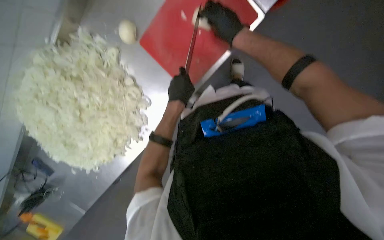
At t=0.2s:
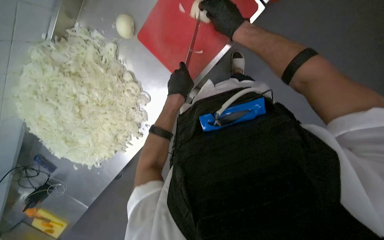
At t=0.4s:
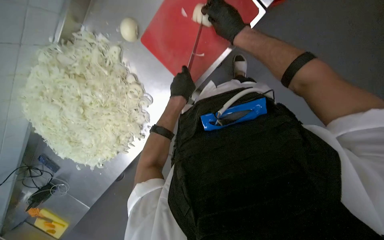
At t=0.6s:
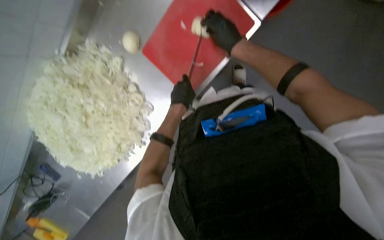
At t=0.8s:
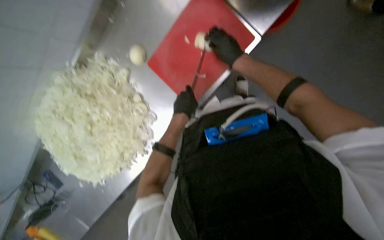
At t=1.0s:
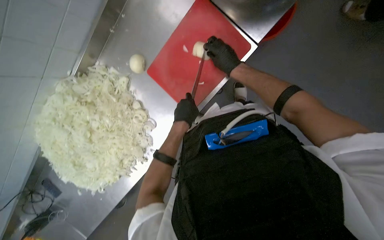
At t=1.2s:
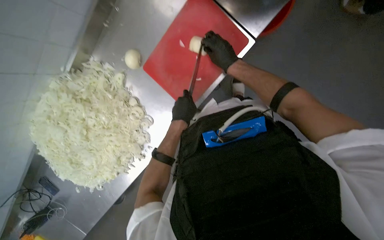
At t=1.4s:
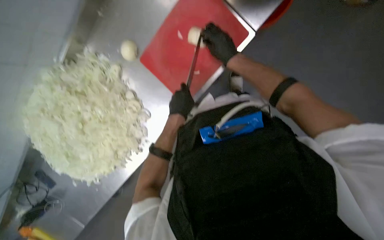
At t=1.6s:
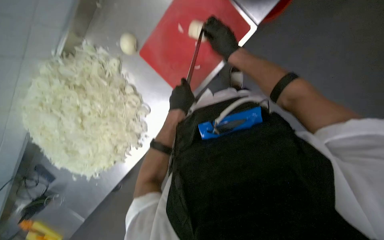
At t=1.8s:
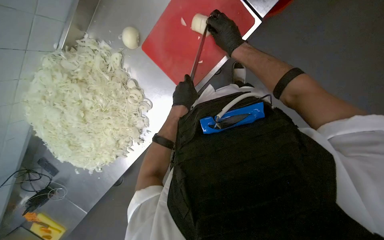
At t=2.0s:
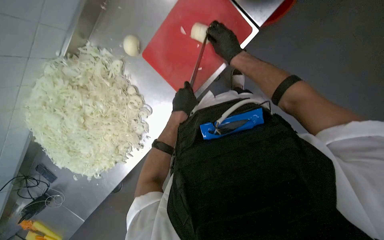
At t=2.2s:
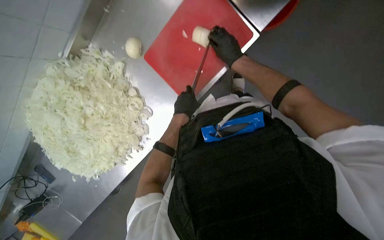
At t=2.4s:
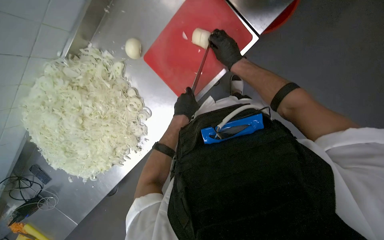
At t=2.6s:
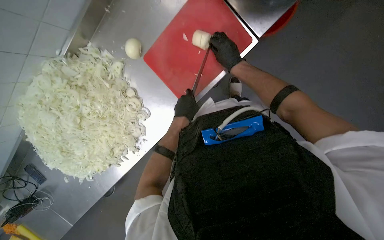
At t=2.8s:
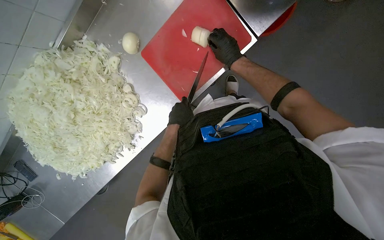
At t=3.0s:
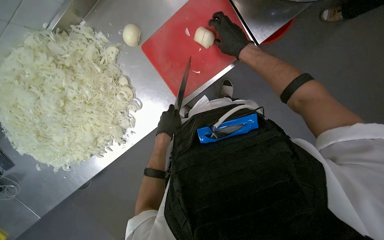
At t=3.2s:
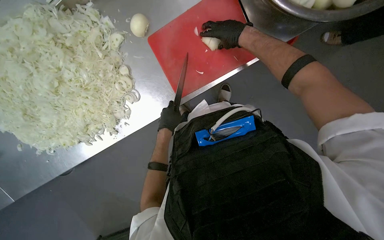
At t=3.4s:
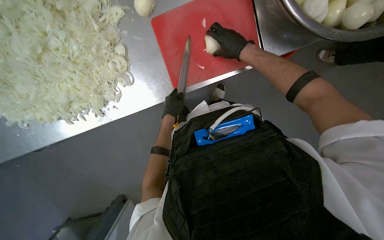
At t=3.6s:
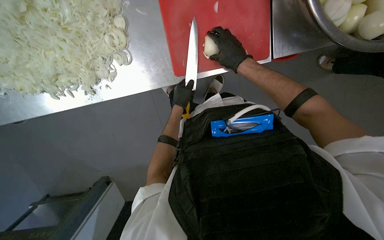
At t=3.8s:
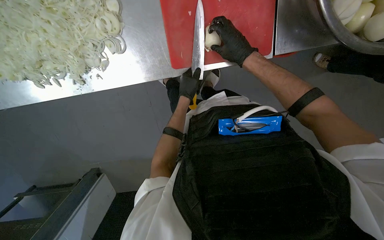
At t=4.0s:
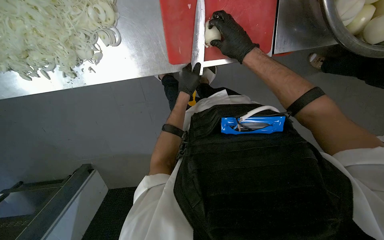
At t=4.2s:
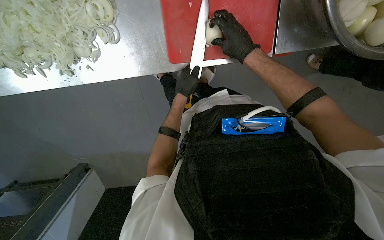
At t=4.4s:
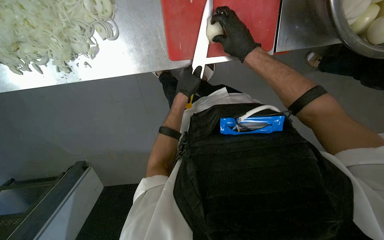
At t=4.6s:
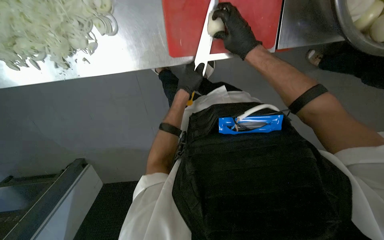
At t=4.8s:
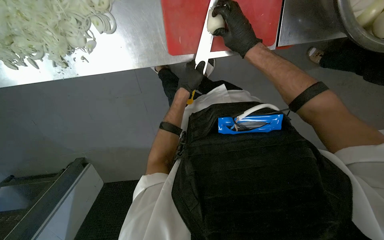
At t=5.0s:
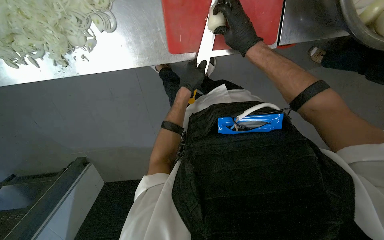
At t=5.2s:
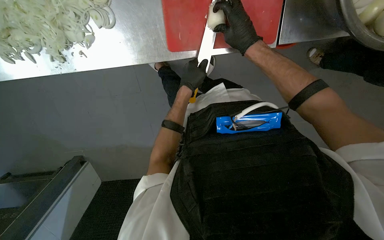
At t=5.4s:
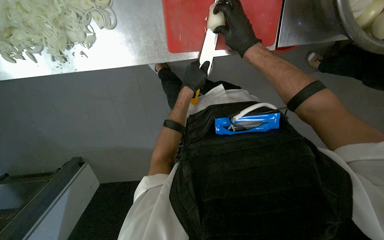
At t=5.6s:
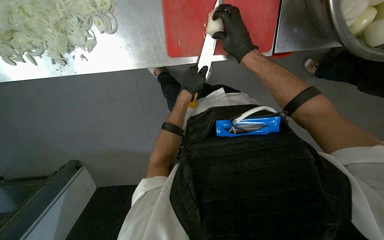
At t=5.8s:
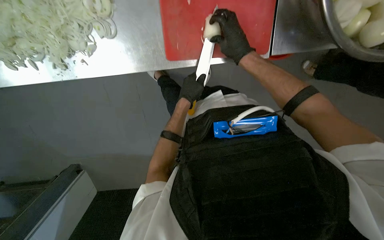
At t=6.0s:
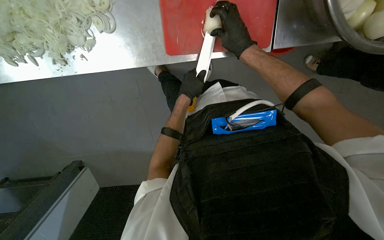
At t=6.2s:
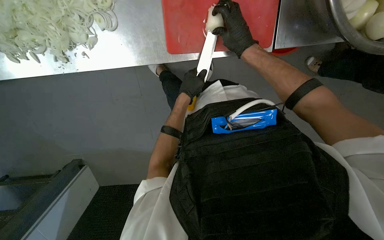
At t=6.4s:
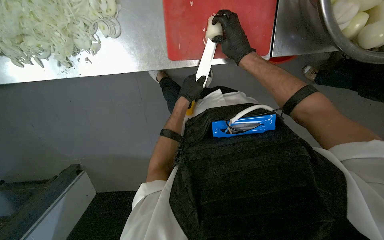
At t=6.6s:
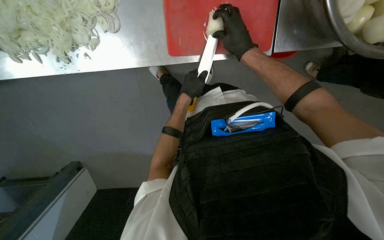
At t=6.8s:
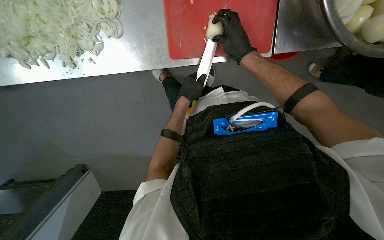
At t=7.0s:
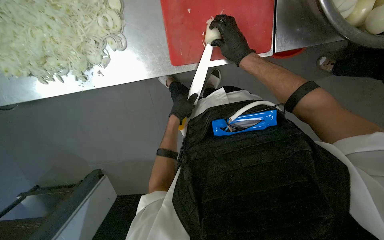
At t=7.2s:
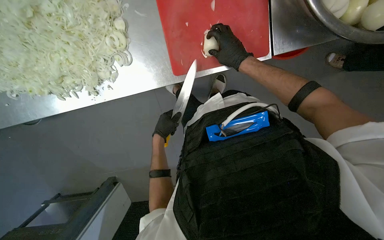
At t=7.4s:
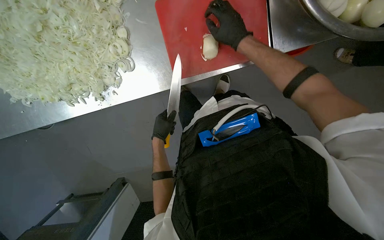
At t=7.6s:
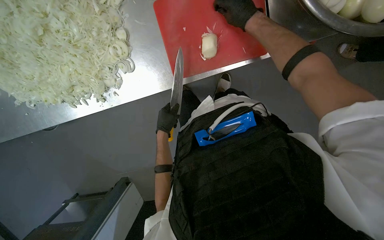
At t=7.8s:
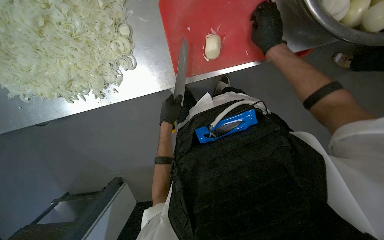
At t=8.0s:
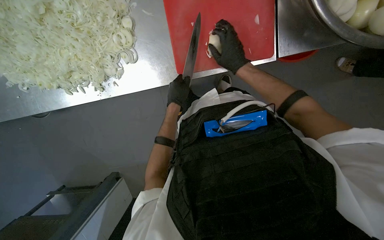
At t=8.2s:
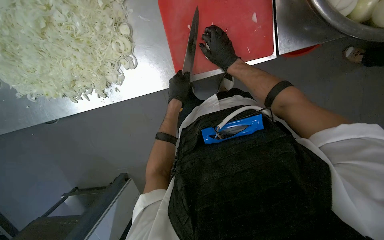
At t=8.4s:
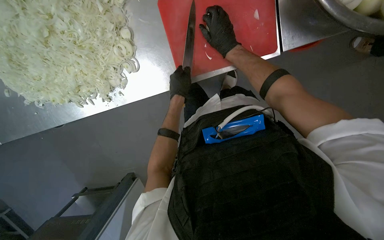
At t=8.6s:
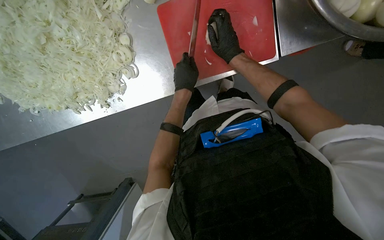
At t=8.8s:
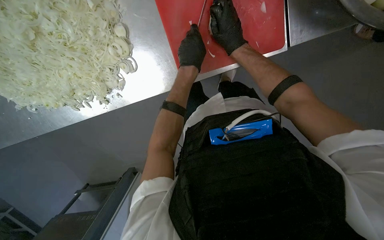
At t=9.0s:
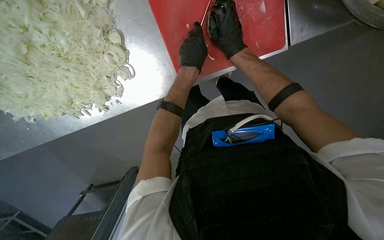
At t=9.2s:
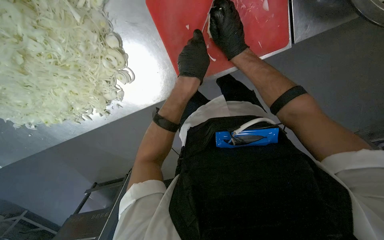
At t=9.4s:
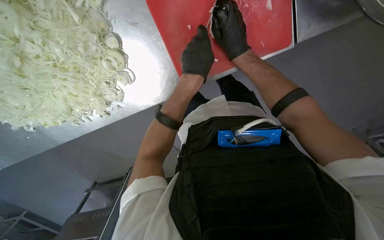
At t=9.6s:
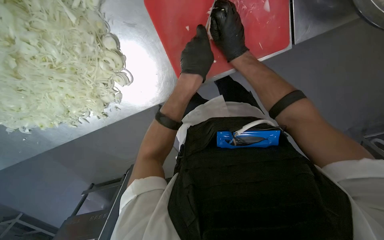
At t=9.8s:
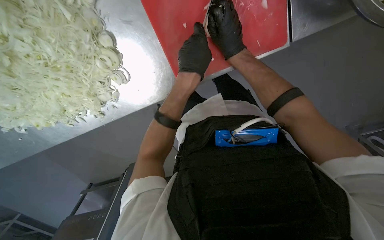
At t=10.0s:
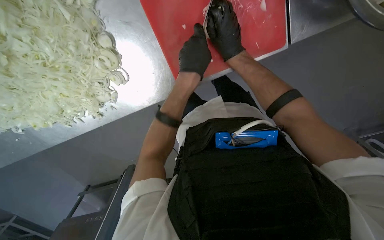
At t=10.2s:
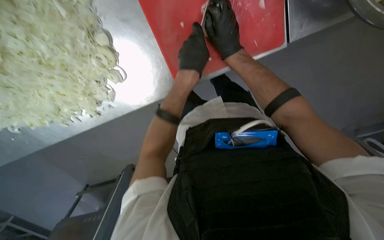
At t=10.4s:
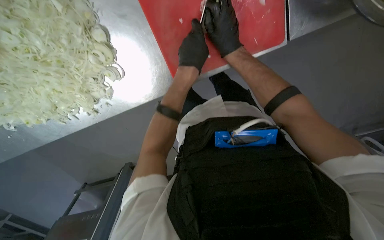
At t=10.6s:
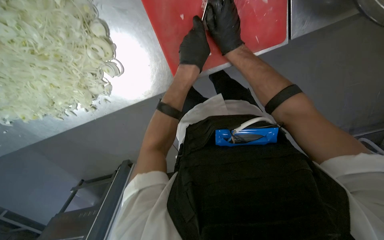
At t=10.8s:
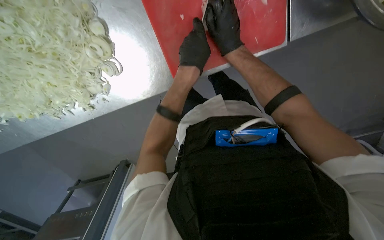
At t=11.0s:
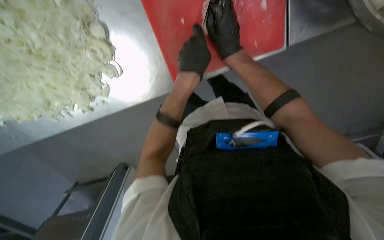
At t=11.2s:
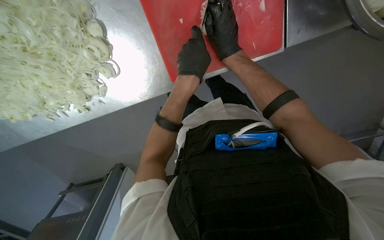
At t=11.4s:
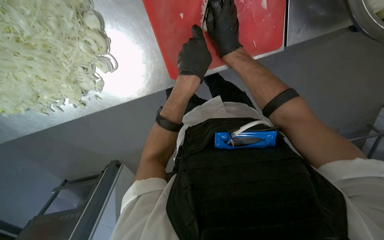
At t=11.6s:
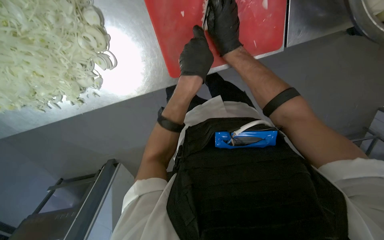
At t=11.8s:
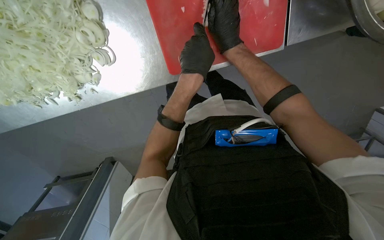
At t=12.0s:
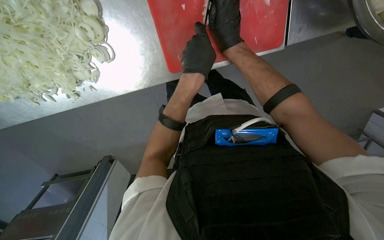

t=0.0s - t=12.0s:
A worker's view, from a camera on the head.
Job: preparing food.
The whole recording: Preparing onions on cutting board. The worker slices and dices peeled onions on a red cutting board.
t=0.0s - t=1.6s: The hands work in one place, with small movements.
t=1.6s - t=3.0s: The right hand heads nearer to the camera, covering approximately 10 cm.
t=3.0s - t=4.4s: The camera sweeps to the right, by some 20 degrees. The view tilts about 10 degrees downward. The scene turns some 25 degrees clockwise in the picture.
t=4.4s - t=6.0s: The hands work in one place, with small movements.
t=6.0s - t=7.6s: The left hand shifts about 10 cm to the left; the right hand is displaced up the picture by about 10 cm.
t=7.6s - t=9.0s: The right hand goes roughly 10 cm to the left; the left hand moves up the picture, about 25 cm.
t=9.0s - t=12.0s: The hands make small movements and keep their place.

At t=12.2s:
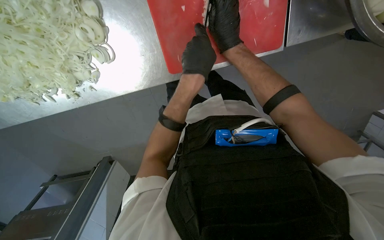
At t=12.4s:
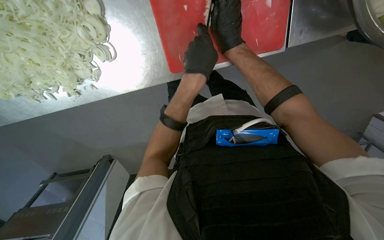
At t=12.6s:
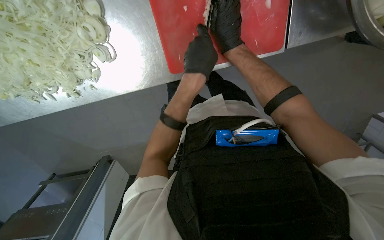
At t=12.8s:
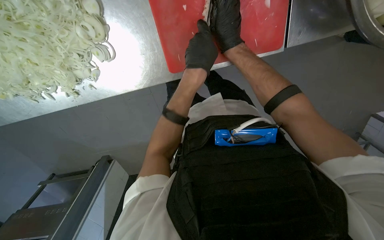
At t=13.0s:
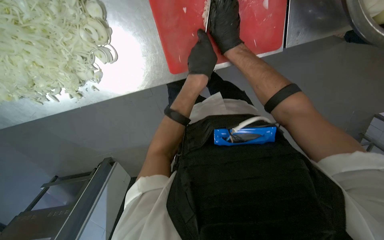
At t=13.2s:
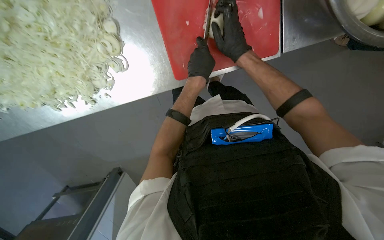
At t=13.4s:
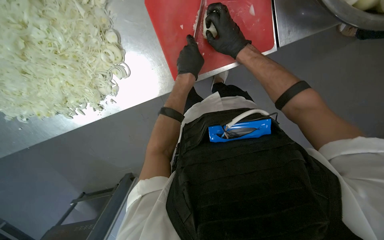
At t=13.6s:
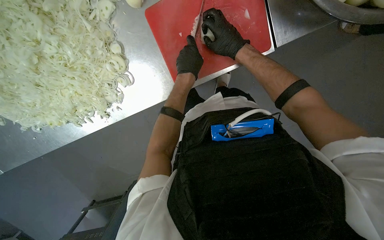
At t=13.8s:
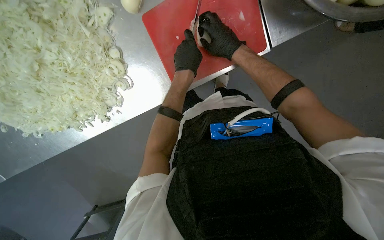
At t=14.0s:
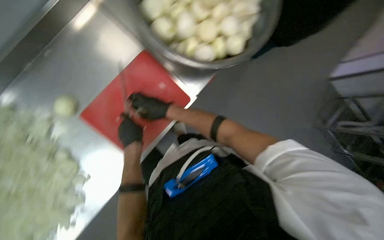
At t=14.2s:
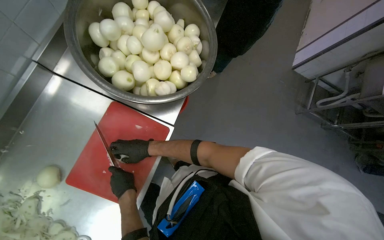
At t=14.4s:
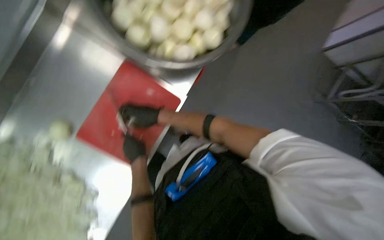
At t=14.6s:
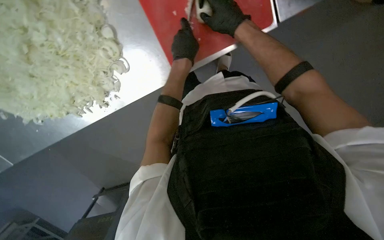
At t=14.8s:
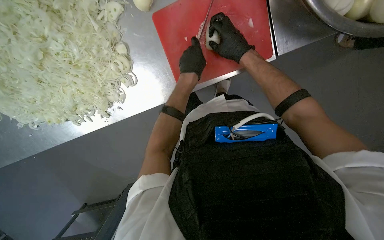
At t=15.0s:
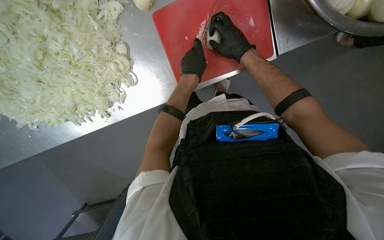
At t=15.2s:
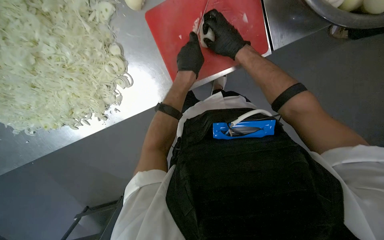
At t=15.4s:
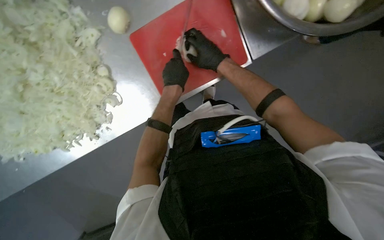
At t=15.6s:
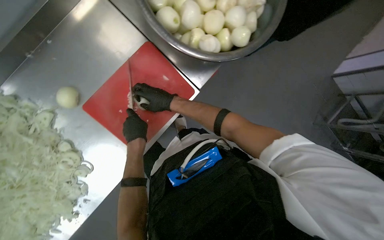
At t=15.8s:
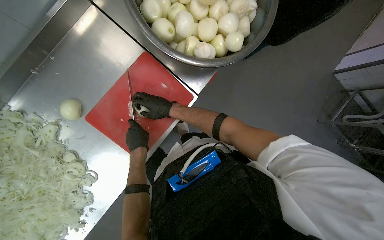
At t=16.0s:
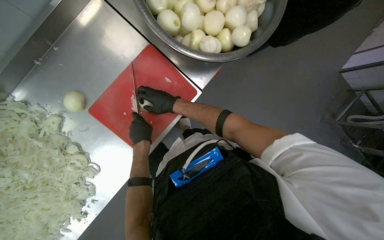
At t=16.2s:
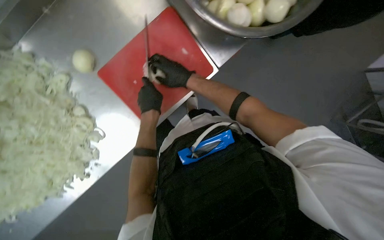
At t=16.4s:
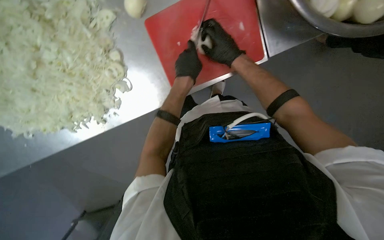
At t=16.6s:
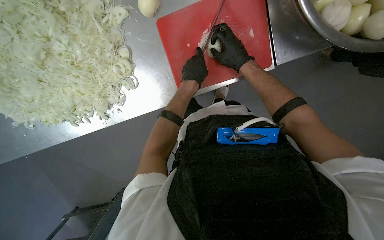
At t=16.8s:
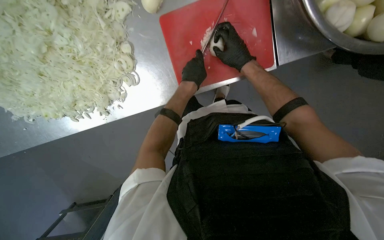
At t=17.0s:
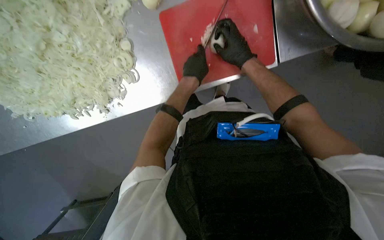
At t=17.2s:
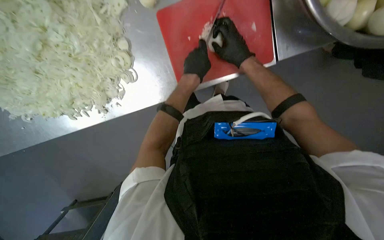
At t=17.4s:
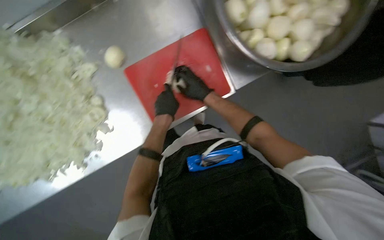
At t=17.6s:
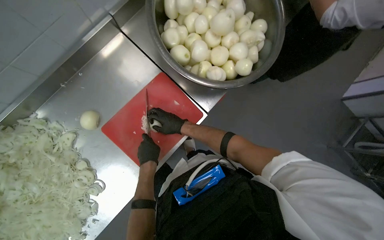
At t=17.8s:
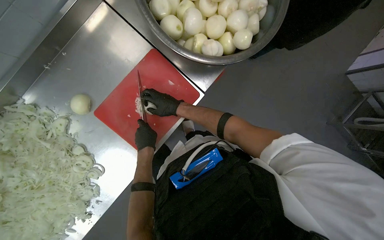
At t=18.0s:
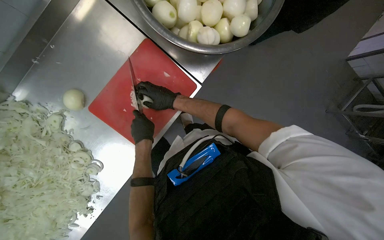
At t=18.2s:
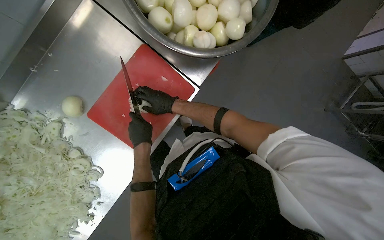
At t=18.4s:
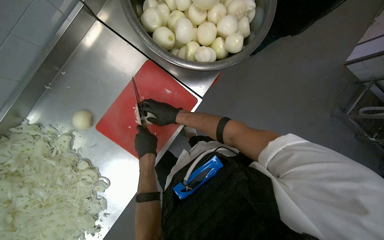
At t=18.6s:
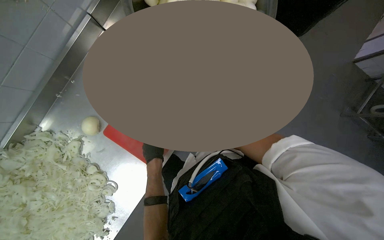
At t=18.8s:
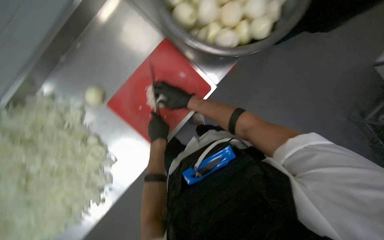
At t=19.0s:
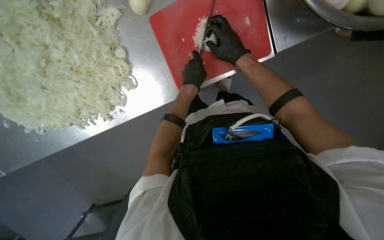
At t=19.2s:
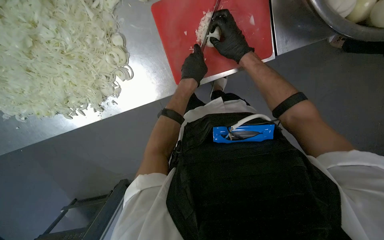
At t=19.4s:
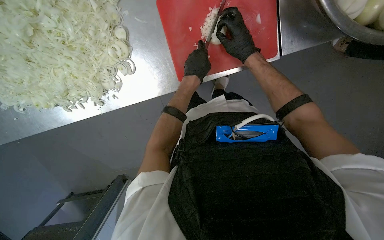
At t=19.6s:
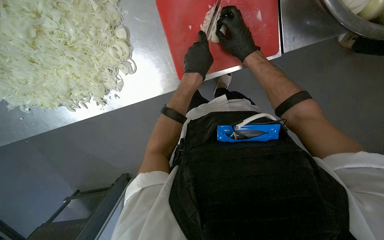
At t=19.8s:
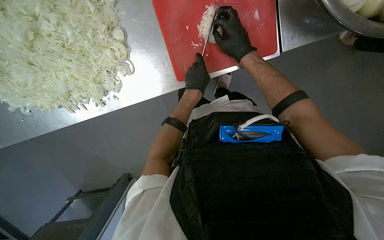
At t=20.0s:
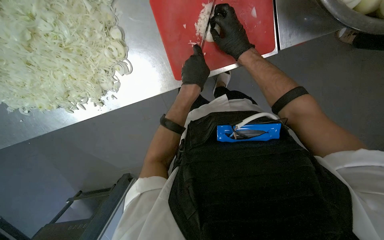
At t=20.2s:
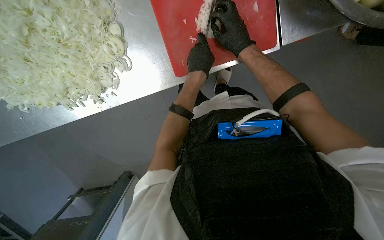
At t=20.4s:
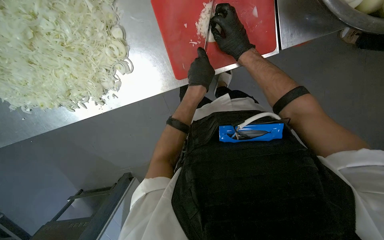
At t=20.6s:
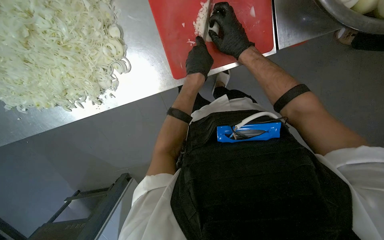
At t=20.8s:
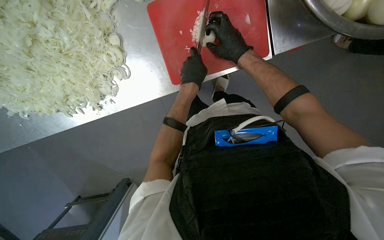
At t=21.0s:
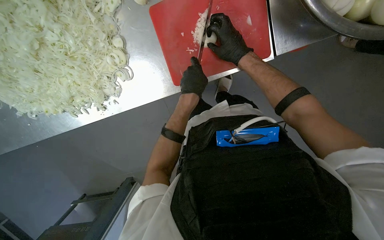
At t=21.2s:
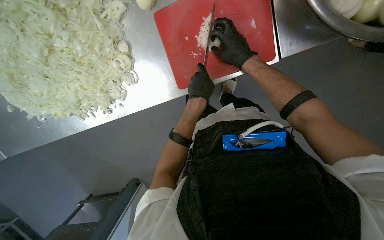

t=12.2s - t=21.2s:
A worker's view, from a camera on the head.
Job: preparing food.
The whole recording: Preparing onions on cutting board. The worker slices and dices peeled onions on a red cutting board.
t=16.6s - t=18.2s: Everything in view rotates some 35 degrees counterclockwise.
t=18.2s - t=19.8s: The camera pitches downward, by roughly 20 degrees. The scene rotates clockwise by about 35 degrees.
t=19.8s - t=21.2s: The hands stay close to where they were, moving slightly.
